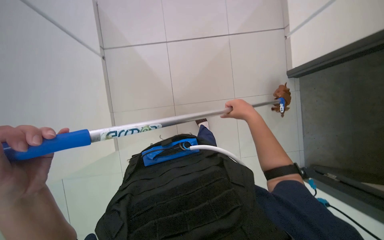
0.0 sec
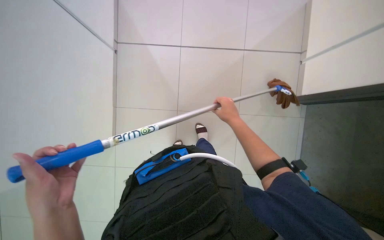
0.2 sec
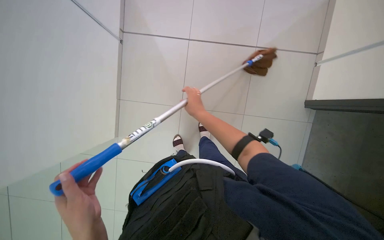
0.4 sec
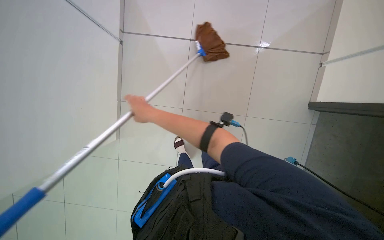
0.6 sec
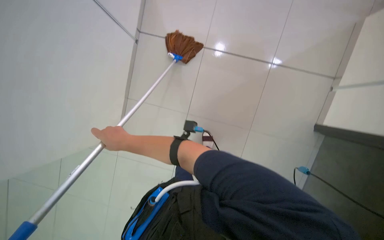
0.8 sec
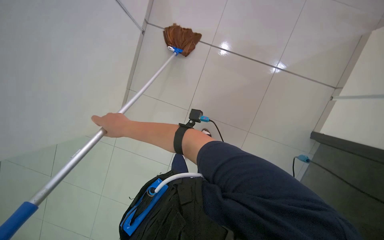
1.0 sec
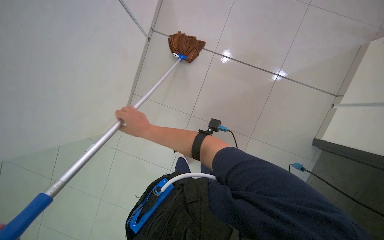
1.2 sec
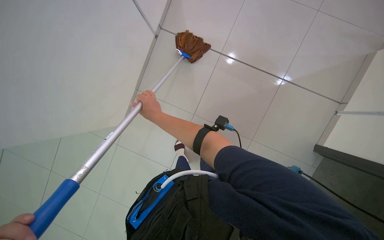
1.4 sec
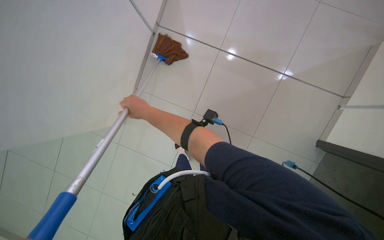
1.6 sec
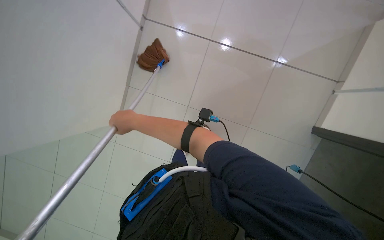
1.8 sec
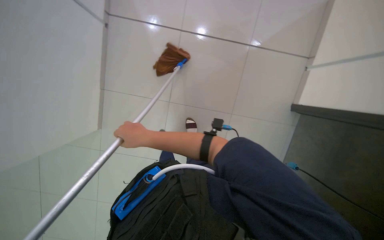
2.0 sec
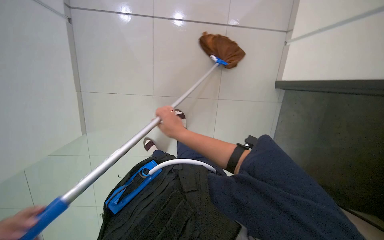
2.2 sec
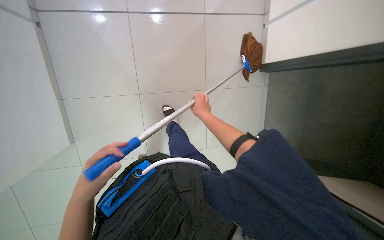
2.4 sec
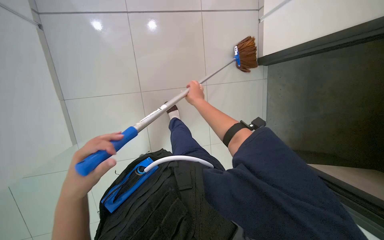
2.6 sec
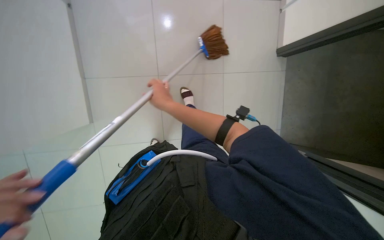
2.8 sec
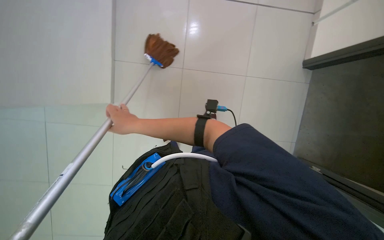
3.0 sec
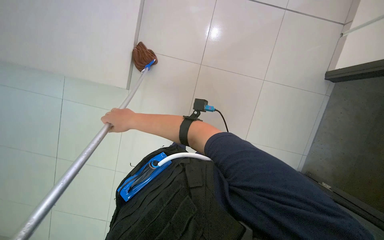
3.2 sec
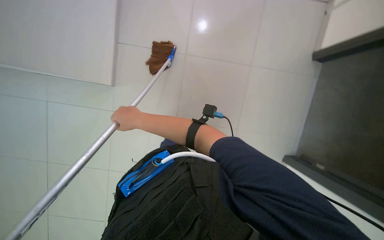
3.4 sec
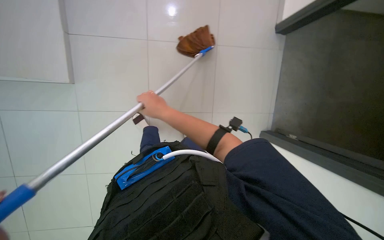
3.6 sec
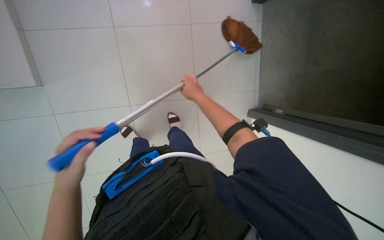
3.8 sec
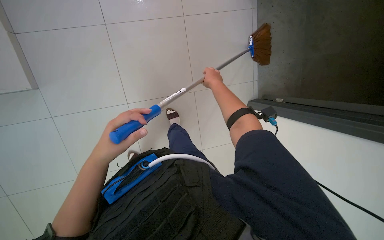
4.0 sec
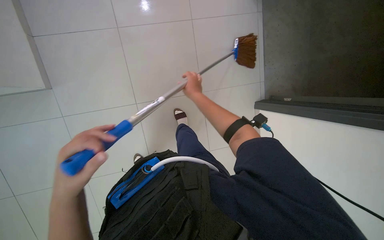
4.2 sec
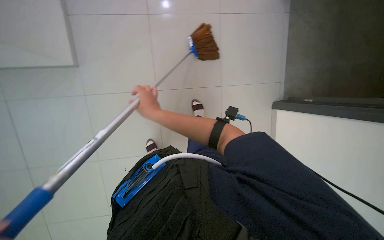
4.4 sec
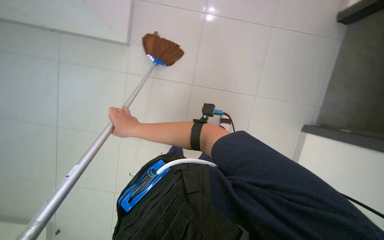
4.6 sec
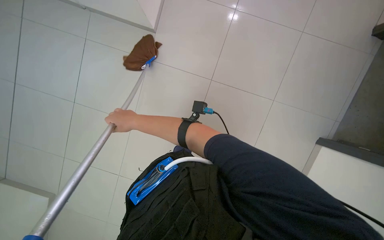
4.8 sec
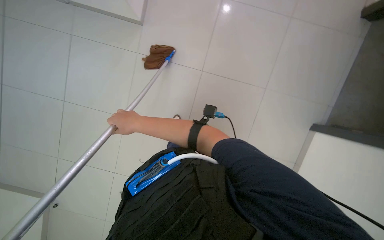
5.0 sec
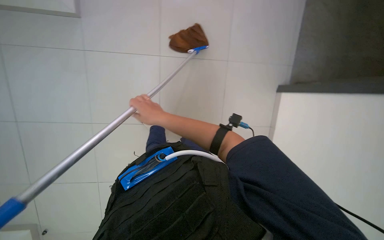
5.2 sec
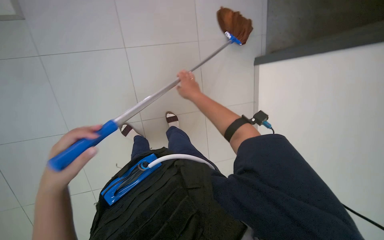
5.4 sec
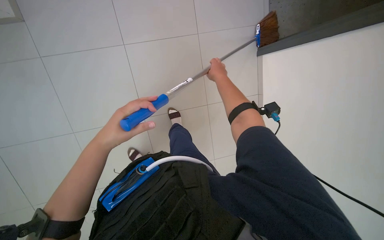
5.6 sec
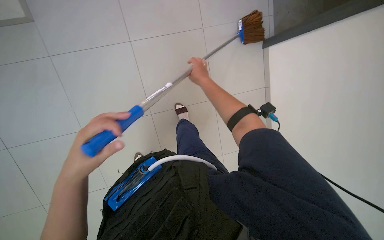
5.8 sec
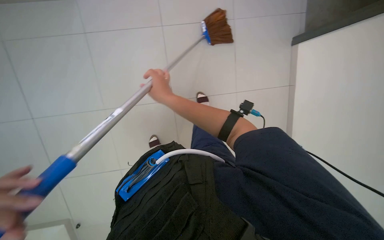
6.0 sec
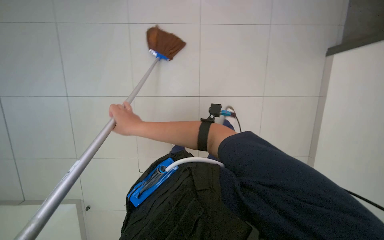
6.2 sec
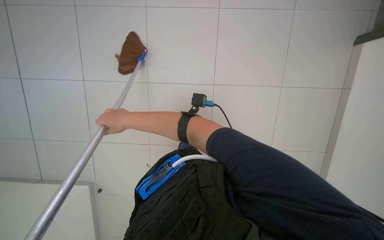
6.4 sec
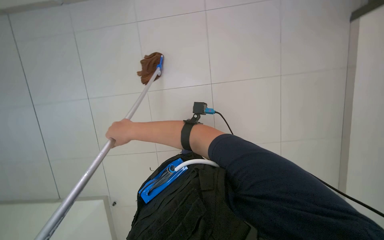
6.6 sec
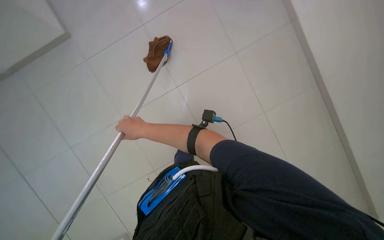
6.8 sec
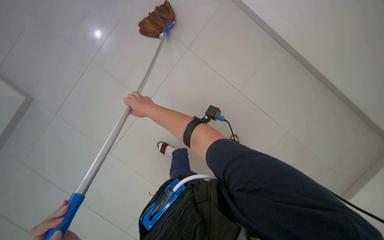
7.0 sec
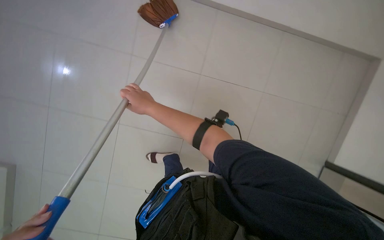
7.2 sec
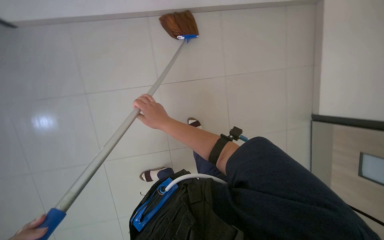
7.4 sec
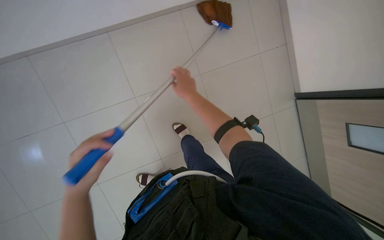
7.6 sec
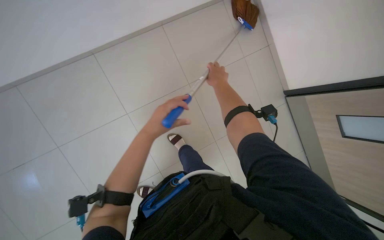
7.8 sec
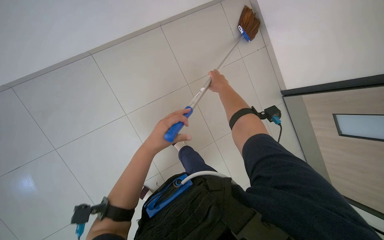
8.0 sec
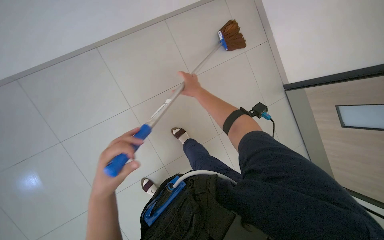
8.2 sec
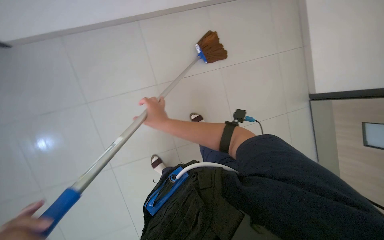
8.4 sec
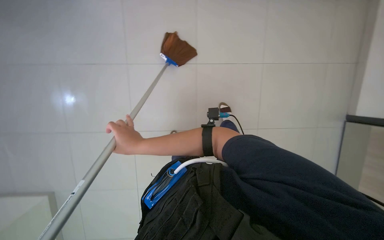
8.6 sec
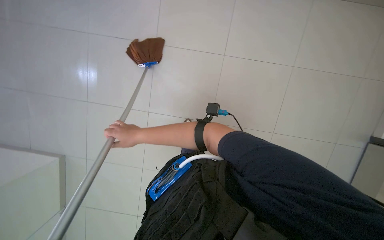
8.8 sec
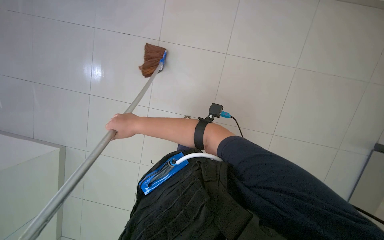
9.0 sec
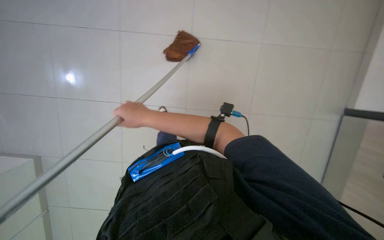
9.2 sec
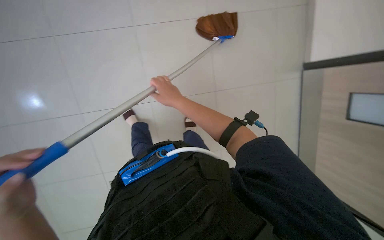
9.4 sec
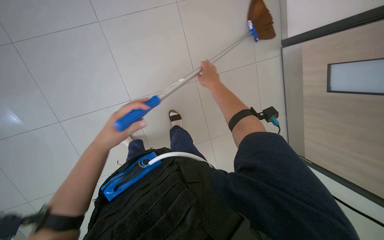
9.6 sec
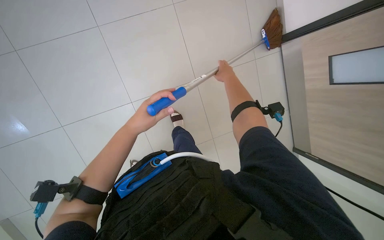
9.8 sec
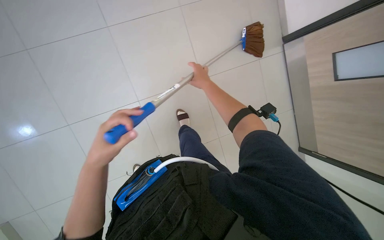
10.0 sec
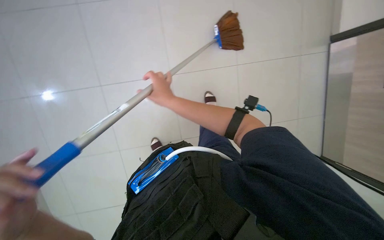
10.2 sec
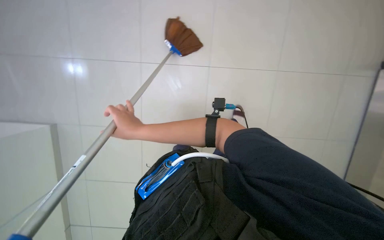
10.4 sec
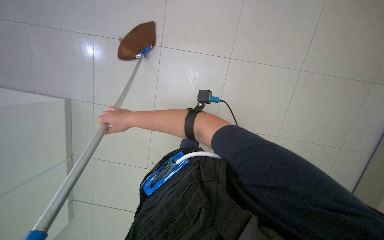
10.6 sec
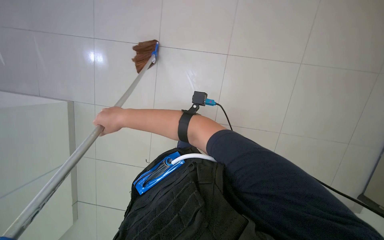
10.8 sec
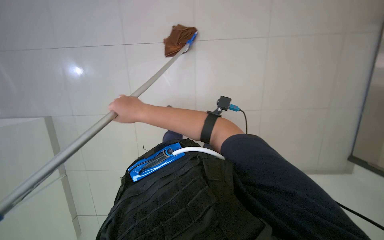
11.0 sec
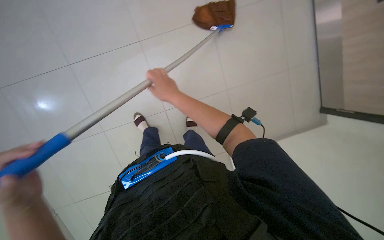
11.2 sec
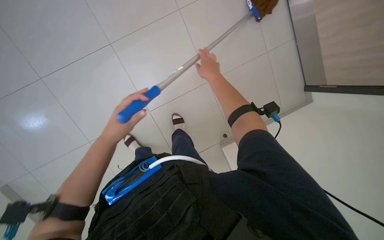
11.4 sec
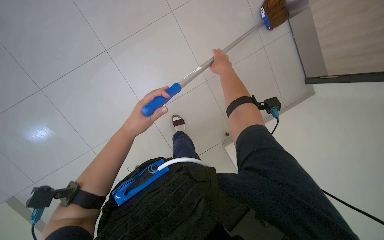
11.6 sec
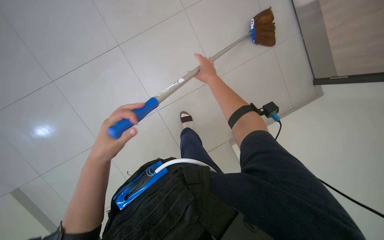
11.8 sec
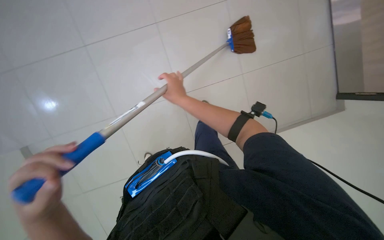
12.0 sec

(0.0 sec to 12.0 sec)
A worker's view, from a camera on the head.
Job: mopping floor.
The whole recording: Mopping office floor. The worker mops the office floor, moving chairs and wringing the mop as part of the cleaning process.
0.0 sec - 1.6 sec: The right hand moves to the left, about 35 cm.
3.0 sec - 4.4 sec: The right hand travels to the right and back again, some 30 cm each way.
4.4 sec - 6.0 sec: The right hand moves roughly 20 cm to the right and comes back.
7.6 sec - 9.0 sec: The right hand is displaced to the left by approximately 10 cm.
9.0 sec - 10.4 sec: The right hand moves some 30 cm to the right and comes back.
10.4 sec - 12.0 sec: The right hand travels to the right and up the picture by approximately 15 cm.

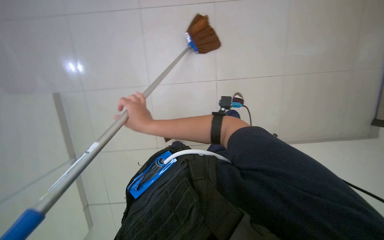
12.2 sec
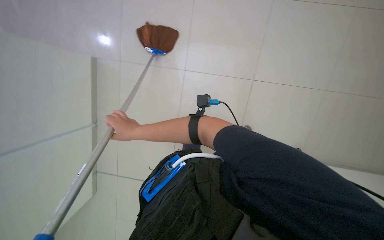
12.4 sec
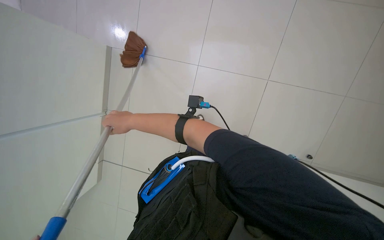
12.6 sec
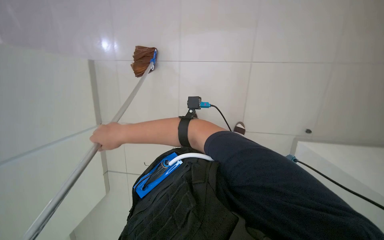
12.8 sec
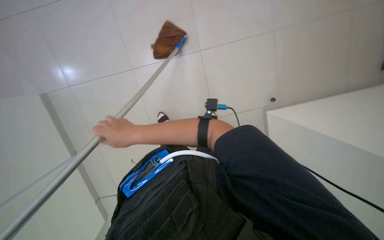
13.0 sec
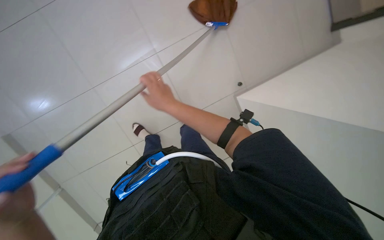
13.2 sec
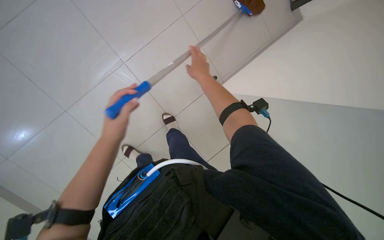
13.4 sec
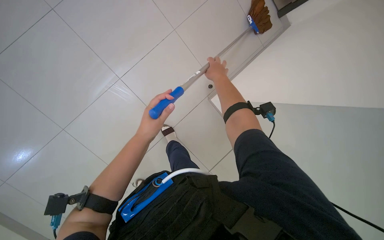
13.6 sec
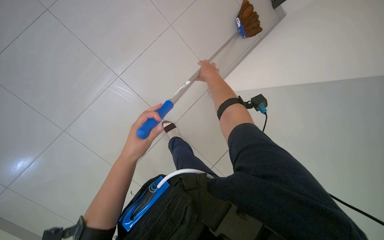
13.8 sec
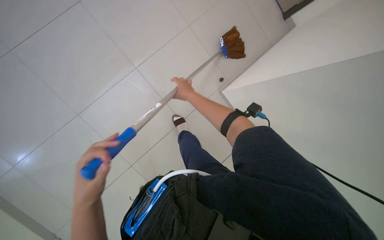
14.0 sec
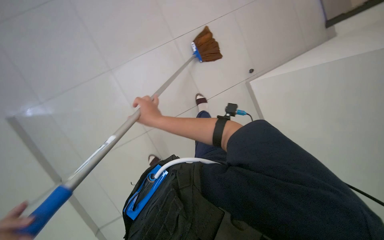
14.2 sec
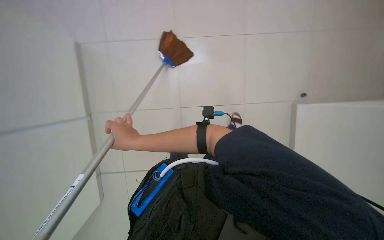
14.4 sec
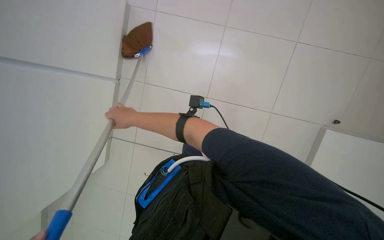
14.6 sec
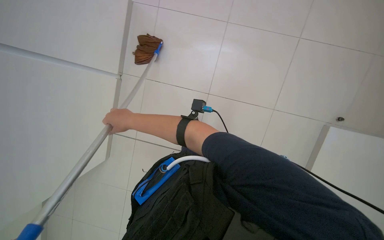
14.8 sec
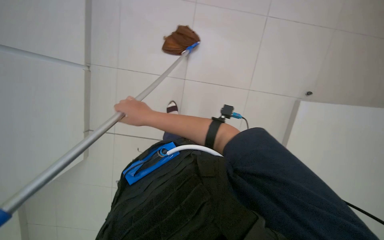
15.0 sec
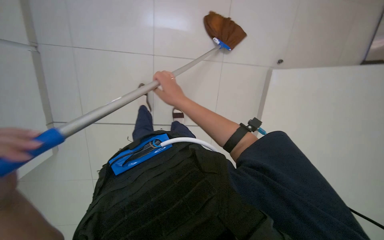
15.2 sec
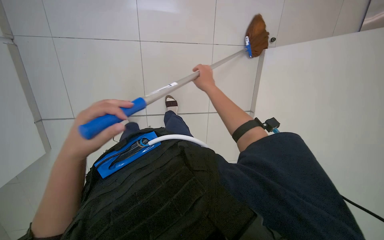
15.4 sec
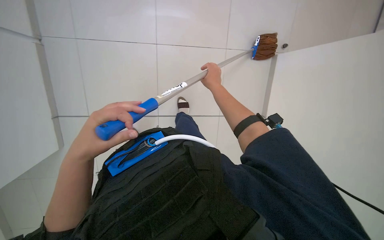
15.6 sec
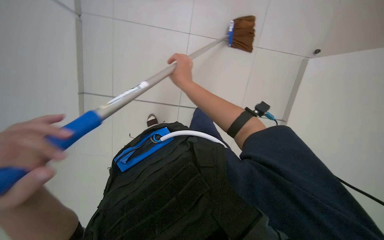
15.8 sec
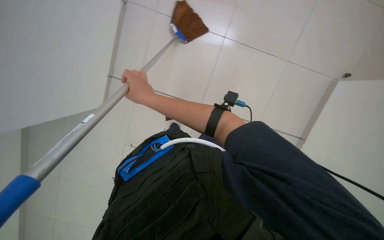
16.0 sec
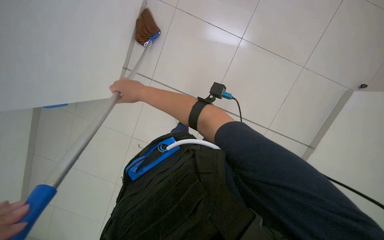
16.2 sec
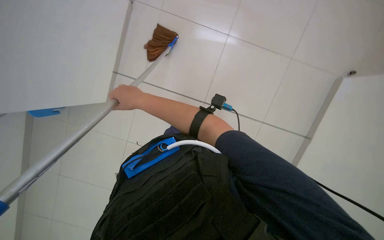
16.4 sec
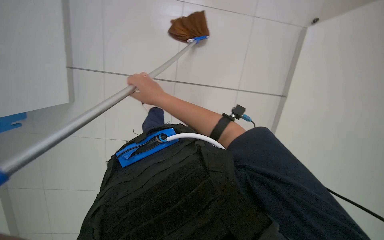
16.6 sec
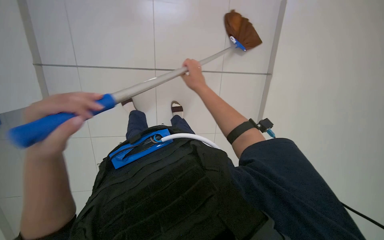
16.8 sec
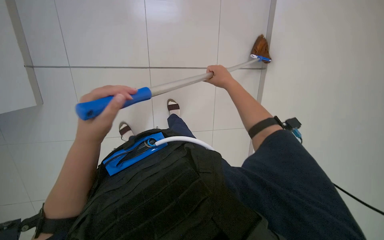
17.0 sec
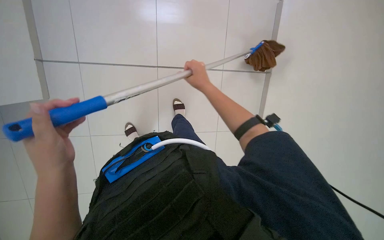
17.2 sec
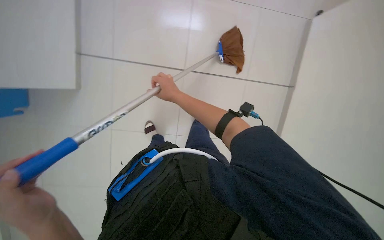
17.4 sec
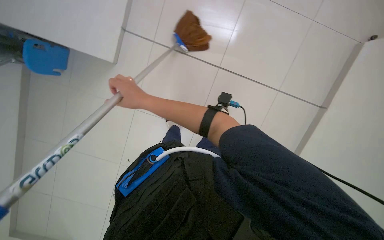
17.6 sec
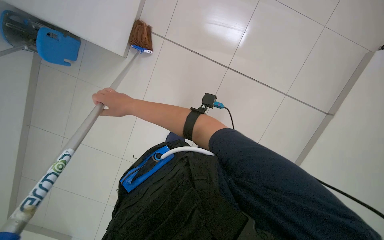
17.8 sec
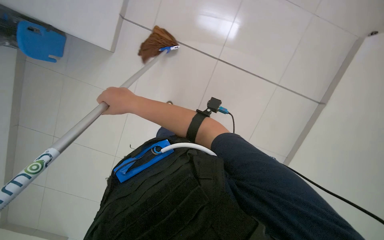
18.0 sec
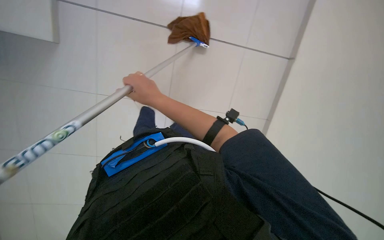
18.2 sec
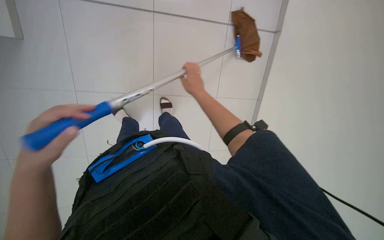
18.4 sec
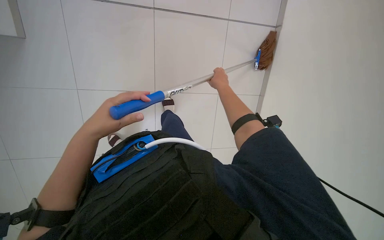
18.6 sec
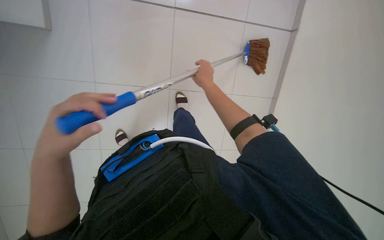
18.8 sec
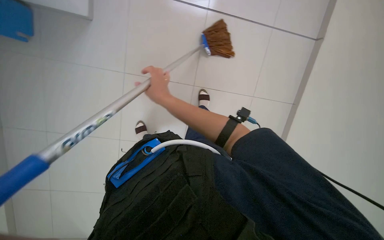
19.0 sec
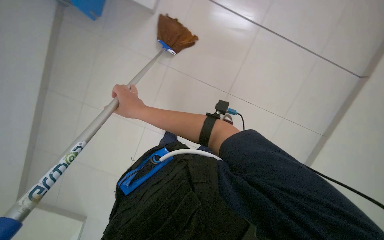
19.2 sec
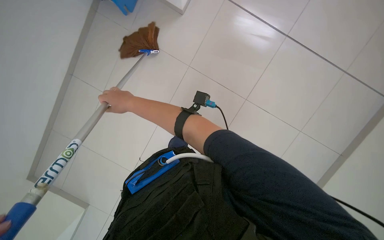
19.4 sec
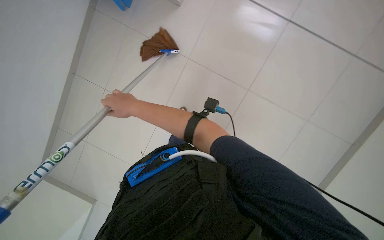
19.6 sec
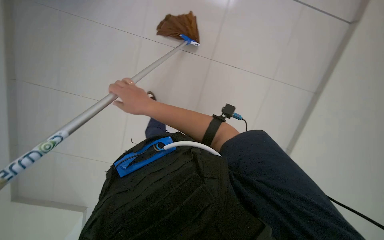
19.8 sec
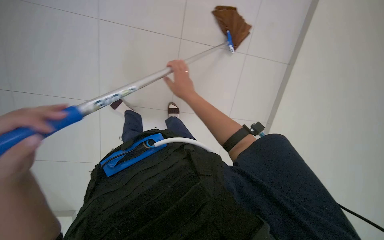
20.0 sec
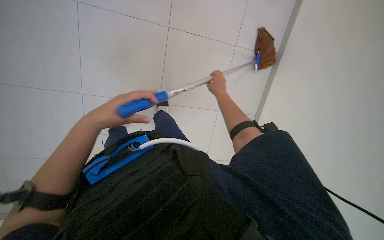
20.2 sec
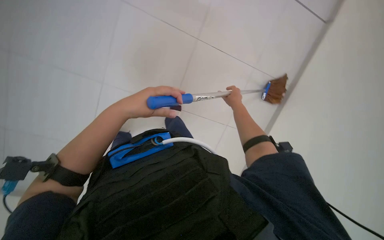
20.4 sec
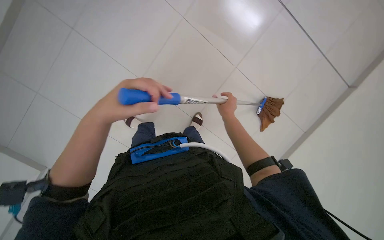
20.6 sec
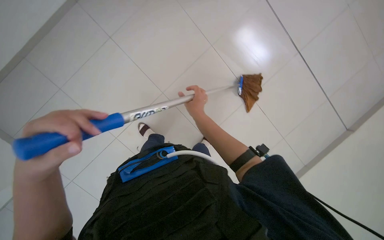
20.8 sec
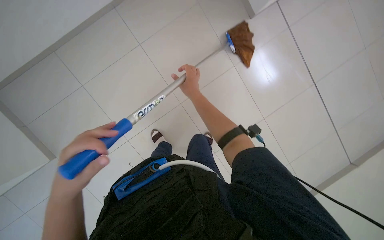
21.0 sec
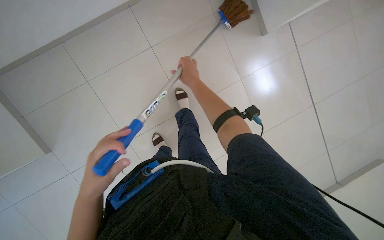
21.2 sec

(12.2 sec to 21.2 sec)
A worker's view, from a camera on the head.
Job: mopping floor.
The whole recording: Mopping office floor. The worker mops the office floor, moving chairs and wringing the mop as part of the cleaning process.
12.2 sec - 13.8 sec: The head turns to the right by about 25 degrees. The right hand goes about 40 cm to the right and up the picture.
13.8 sec - 15.2 sec: The right hand travels down the picture by approximately 15 cm.
15.2 sec - 16.6 sec: The right hand travels to the right and back again, about 10 cm each way.
16.6 sec - 18.2 sec: The right hand reaches some 25 cm to the right, then returns.
18.2 sec - 19.8 sec: The head turns to the right by some 25 degrees. The right hand travels to the right and back again, roughly 25 cm each way.
